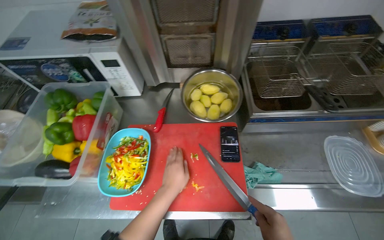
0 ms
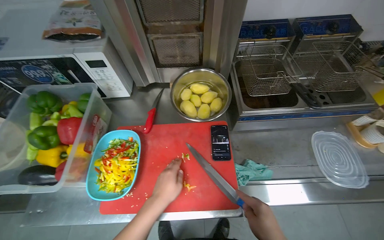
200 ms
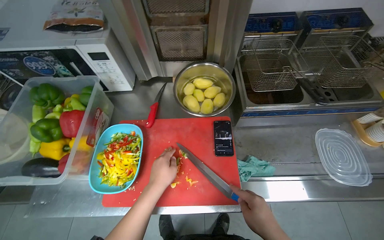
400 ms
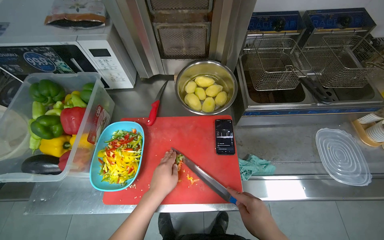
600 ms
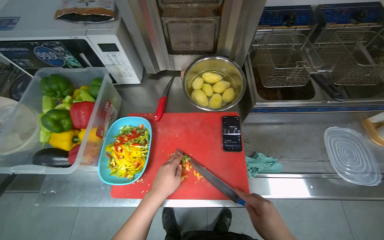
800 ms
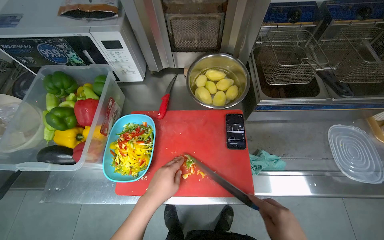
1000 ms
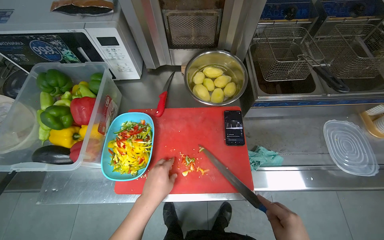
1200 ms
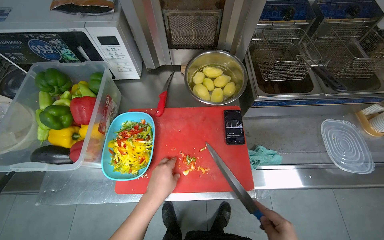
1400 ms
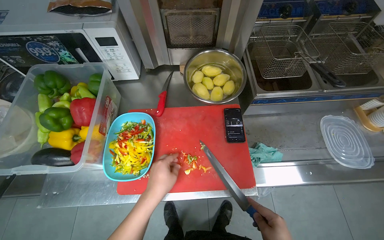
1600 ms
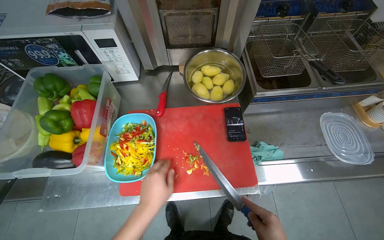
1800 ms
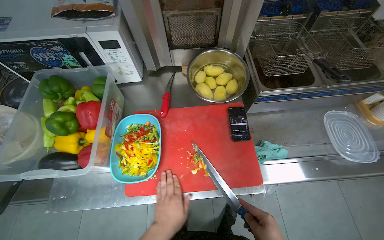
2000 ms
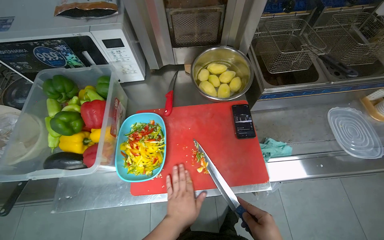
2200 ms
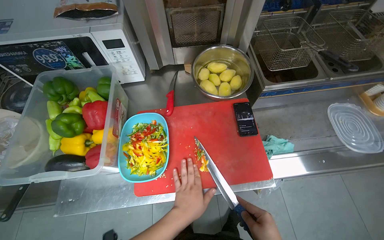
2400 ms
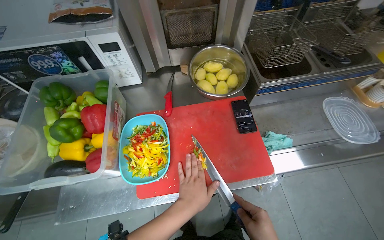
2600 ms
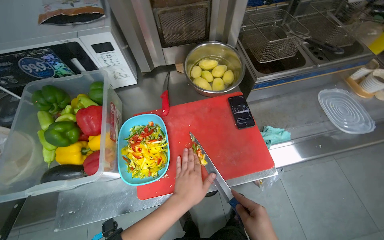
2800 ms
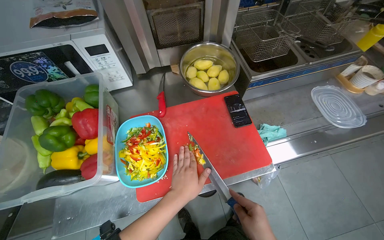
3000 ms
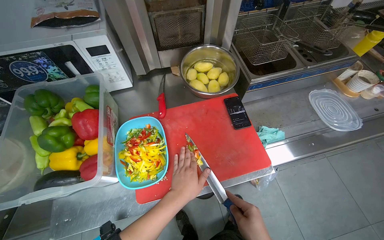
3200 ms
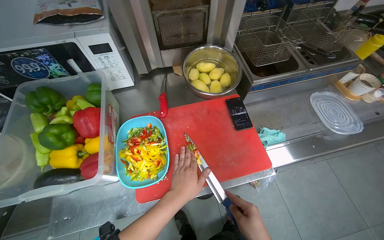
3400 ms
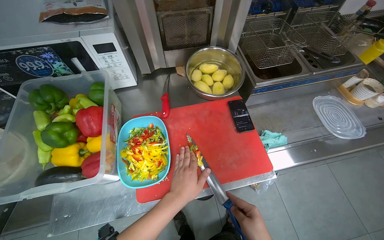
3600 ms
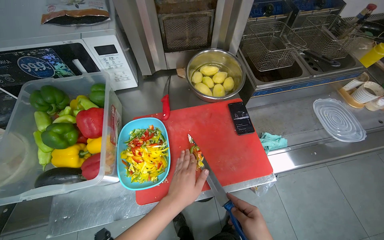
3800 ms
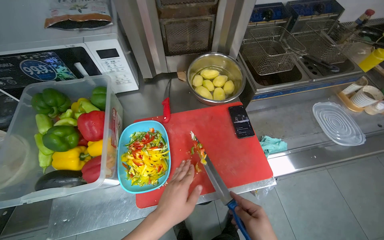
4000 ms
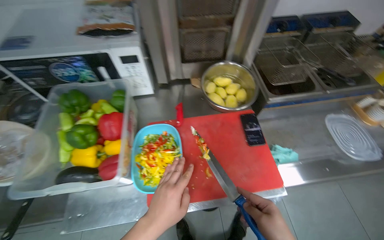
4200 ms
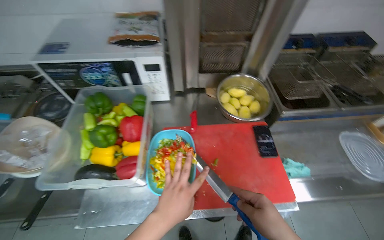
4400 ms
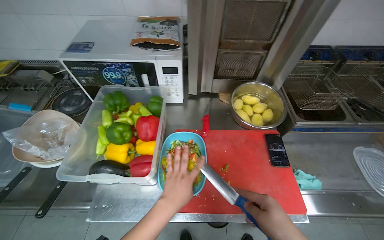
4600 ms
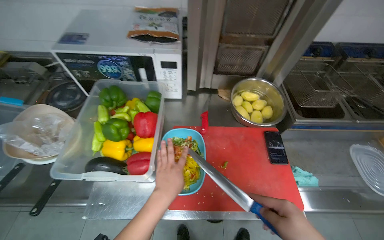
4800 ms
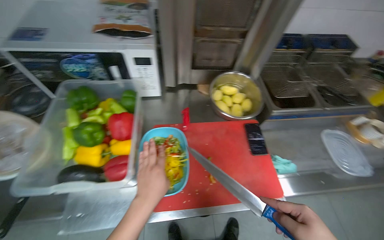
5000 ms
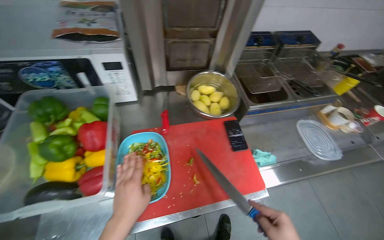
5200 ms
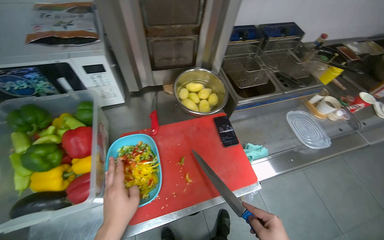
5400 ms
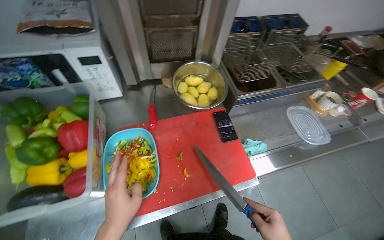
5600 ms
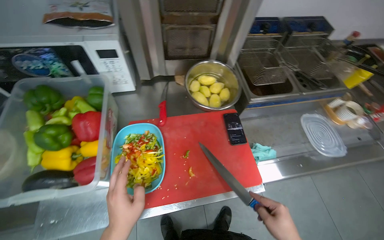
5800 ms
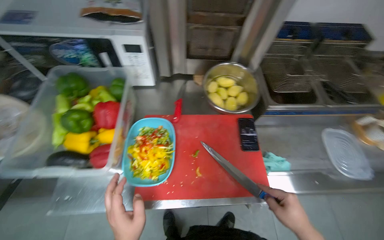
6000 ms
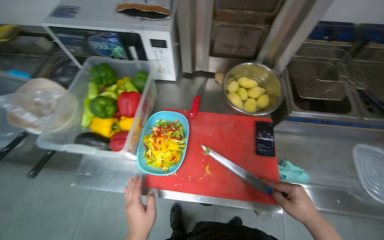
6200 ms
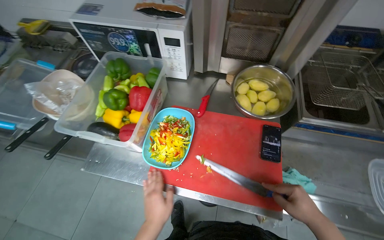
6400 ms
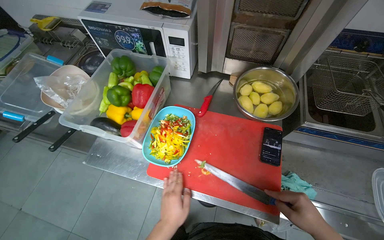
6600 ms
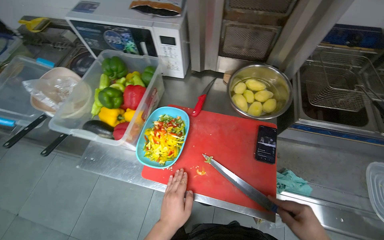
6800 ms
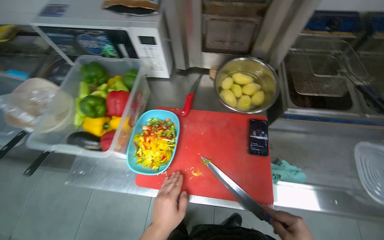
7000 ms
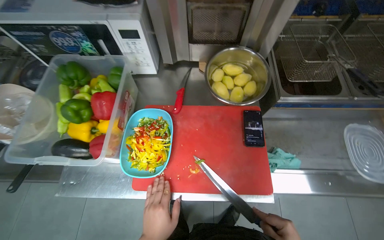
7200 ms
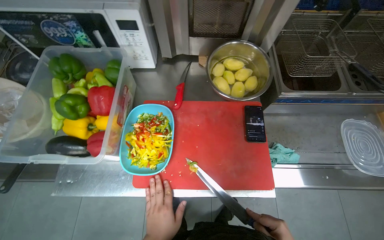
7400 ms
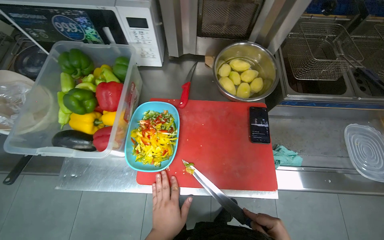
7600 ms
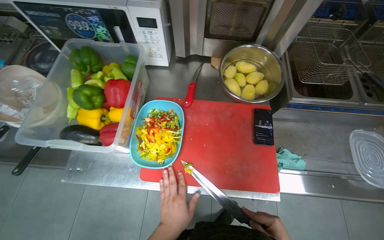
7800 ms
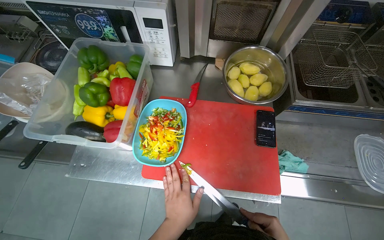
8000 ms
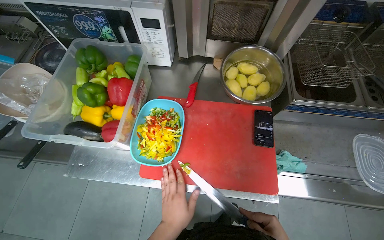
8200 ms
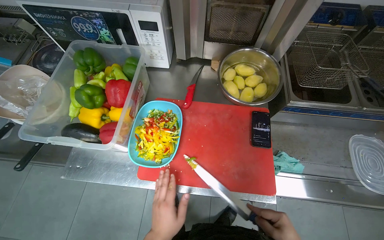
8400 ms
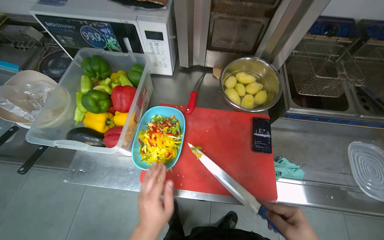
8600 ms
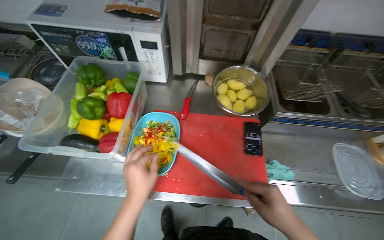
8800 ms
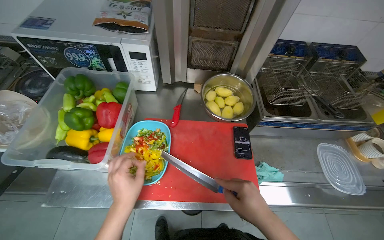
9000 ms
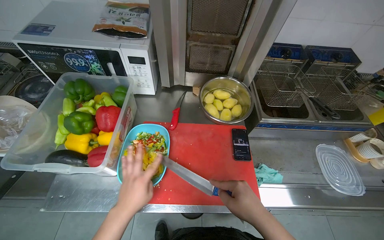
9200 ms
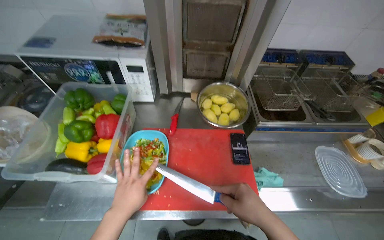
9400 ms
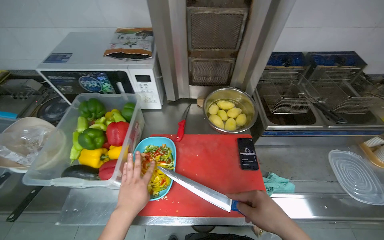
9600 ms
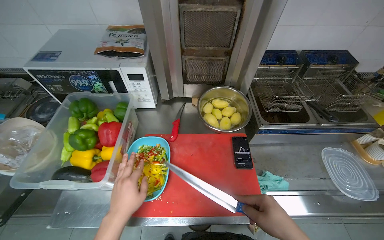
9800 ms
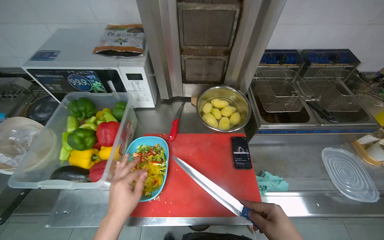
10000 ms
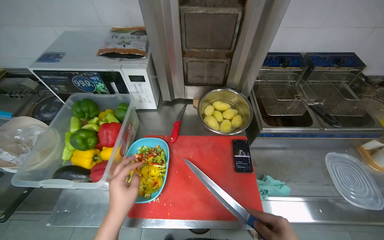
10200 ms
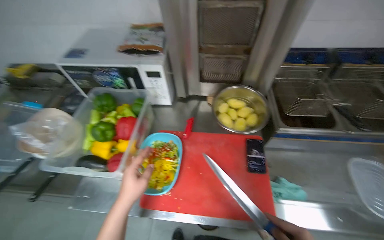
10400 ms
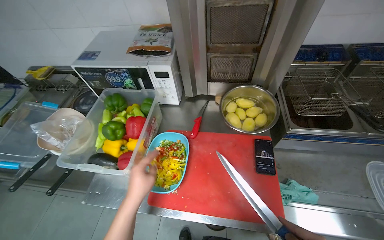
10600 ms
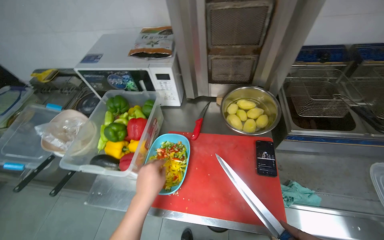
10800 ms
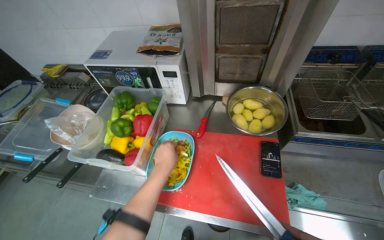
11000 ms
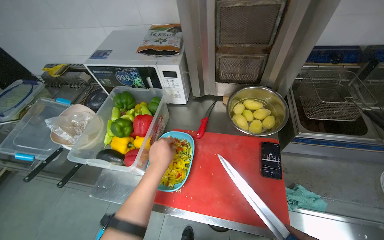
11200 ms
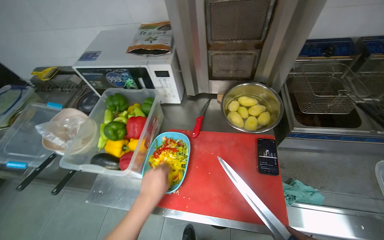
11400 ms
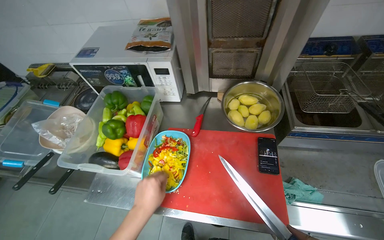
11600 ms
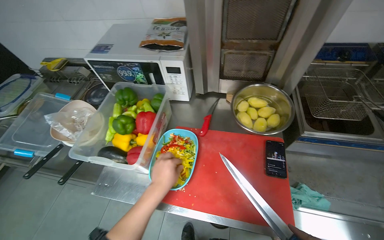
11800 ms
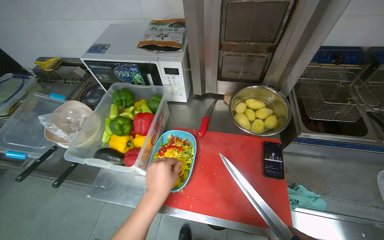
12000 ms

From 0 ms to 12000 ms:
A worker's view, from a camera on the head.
Job: preparing food.
The whole recording: Cutting bell peppers. The worker cuts bell peppers into strips on a red cutting board and transfers them to a container.
From 4400 ms to 6000 ms: The left hand shifts approximately 10 cm down the picture.
From 7600 ms to 9000 ms: The left hand travels up the picture by some 10 cm.

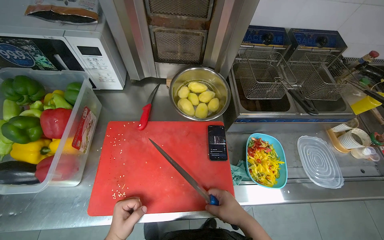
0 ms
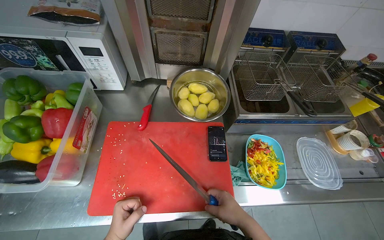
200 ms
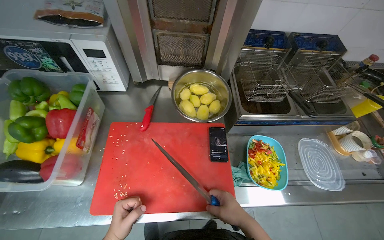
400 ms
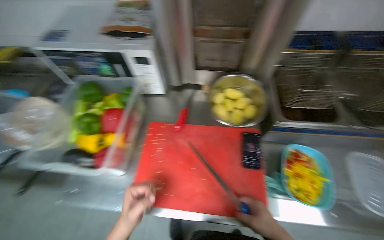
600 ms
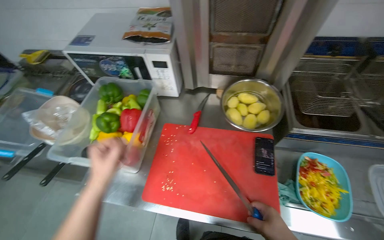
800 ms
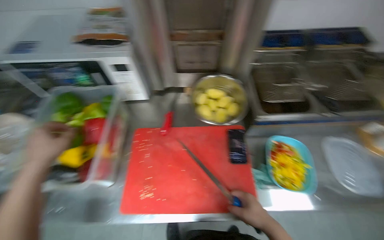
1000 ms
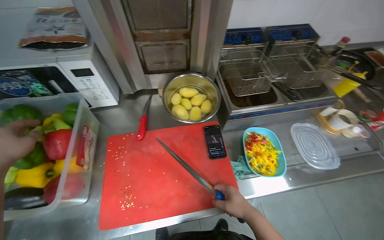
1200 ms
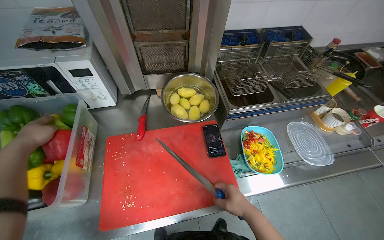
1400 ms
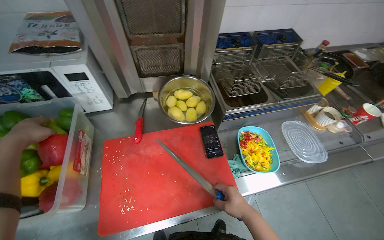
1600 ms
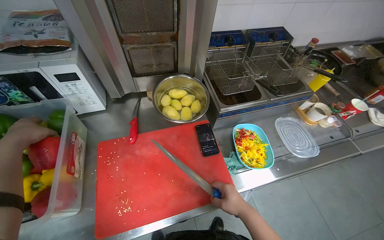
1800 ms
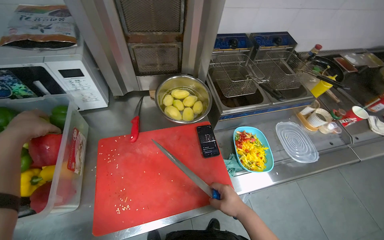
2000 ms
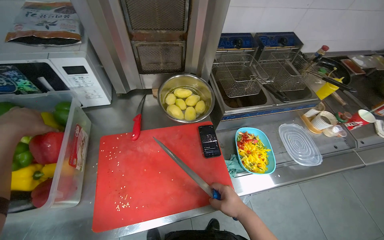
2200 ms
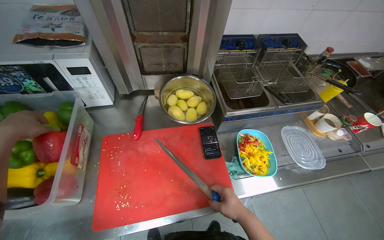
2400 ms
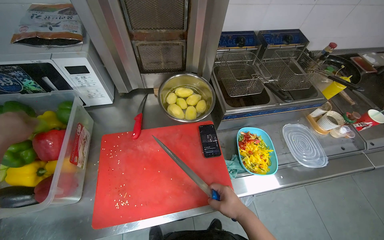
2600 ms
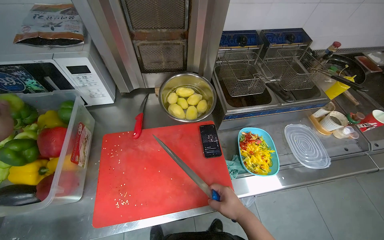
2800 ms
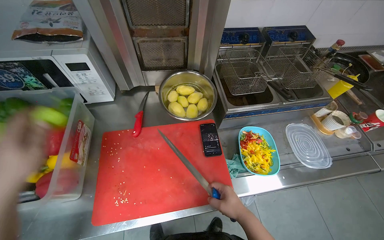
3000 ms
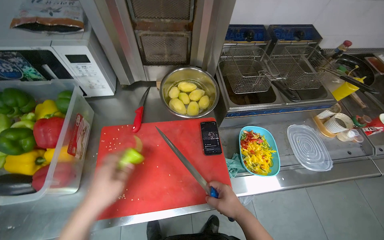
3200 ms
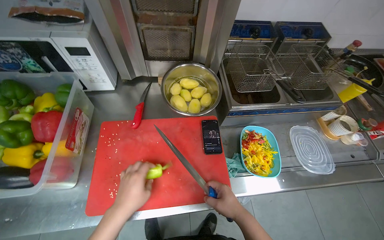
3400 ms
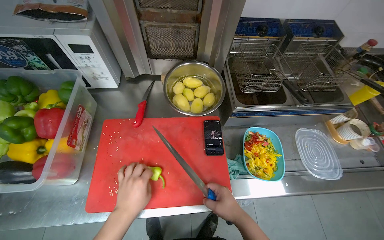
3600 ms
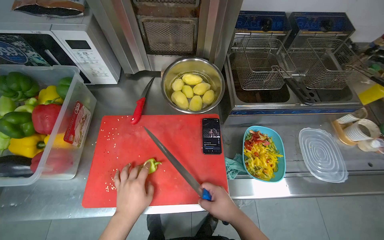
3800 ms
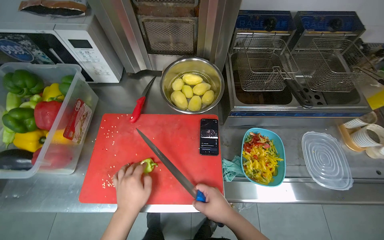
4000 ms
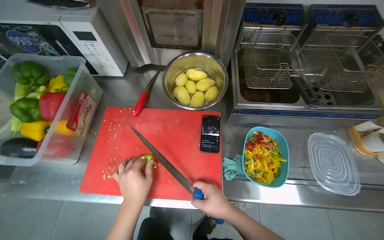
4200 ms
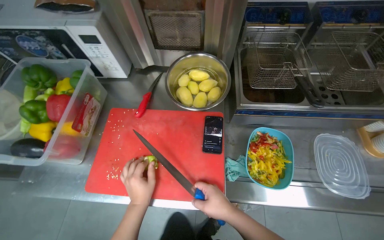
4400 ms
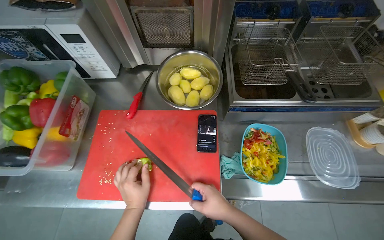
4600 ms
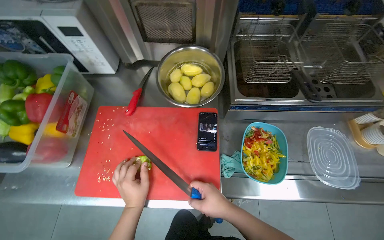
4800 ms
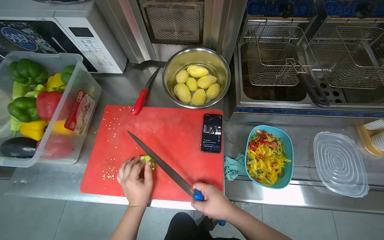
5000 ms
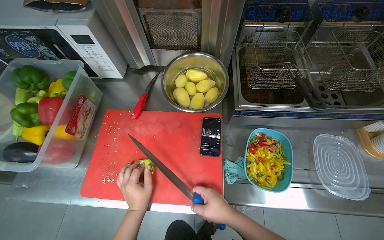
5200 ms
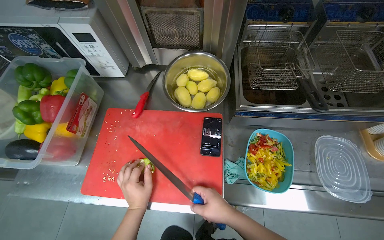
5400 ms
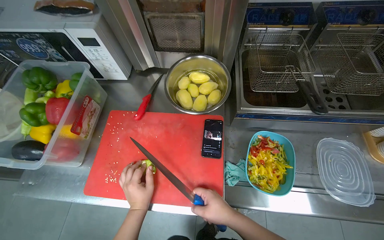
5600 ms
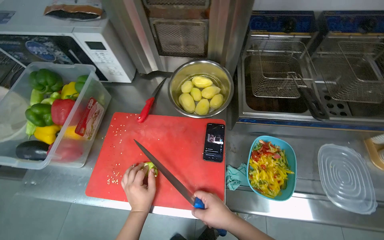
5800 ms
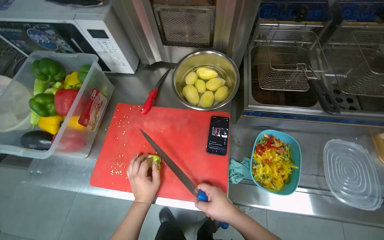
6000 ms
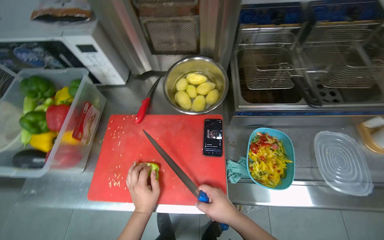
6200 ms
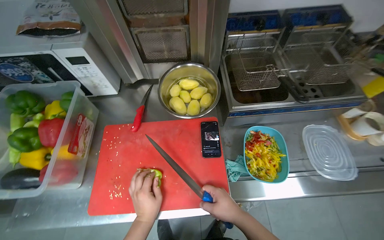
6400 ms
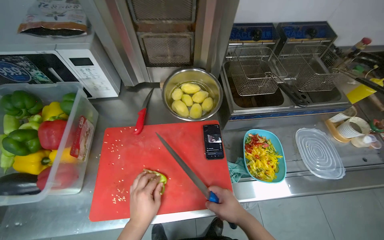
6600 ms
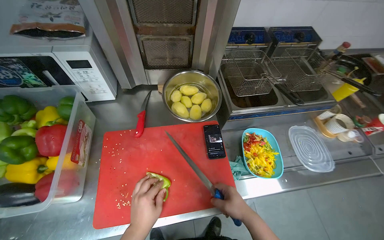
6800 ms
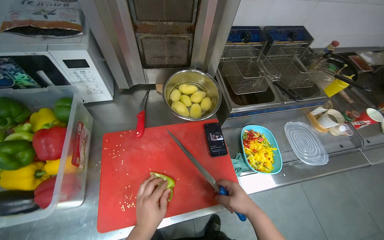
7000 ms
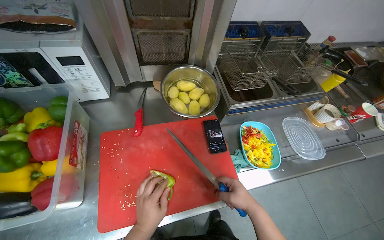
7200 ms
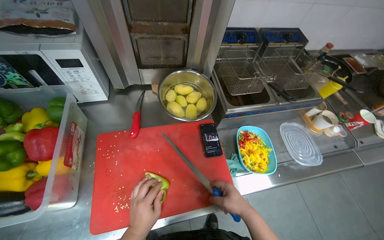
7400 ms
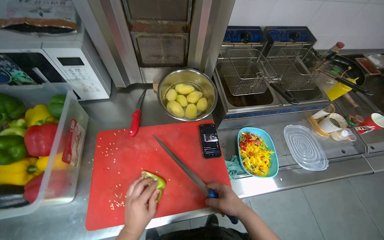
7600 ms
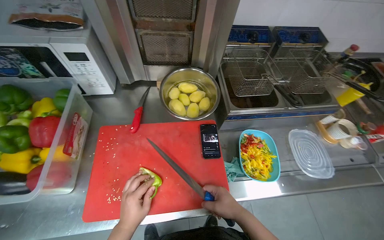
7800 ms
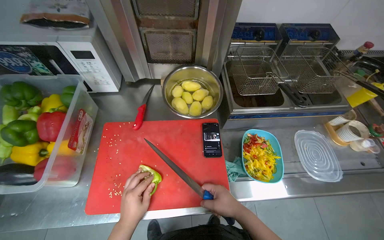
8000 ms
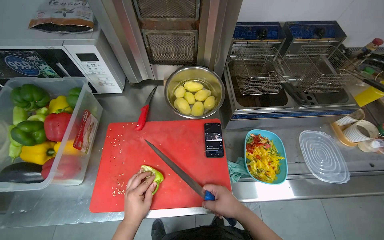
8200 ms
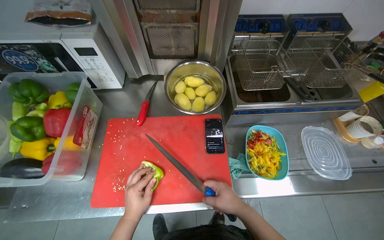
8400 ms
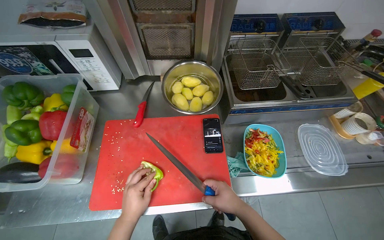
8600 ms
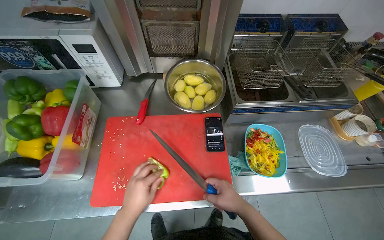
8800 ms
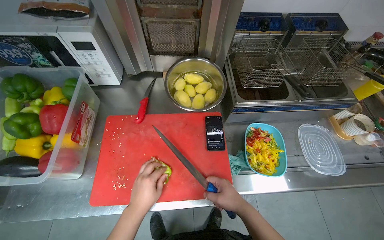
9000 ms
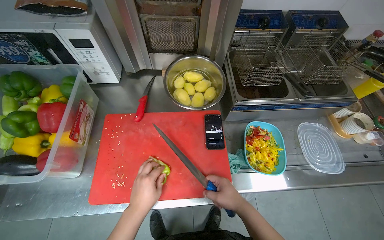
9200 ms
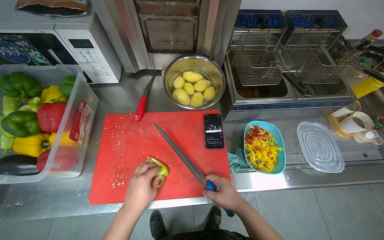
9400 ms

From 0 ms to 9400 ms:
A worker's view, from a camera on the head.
Job: preparing food.
The whole recording: Cutting bell peppers. The worker cuts bell peppers into strips on a red cutting board and transfers them to a container.
From 3200 ms to 4800 ms: The left hand goes roughly 15 cm to the right.
From 4800 ms to 6200 ms: The hands stay in one place.
From 7800 ms to 9400 ms: The hands make small movements and keep their place.
